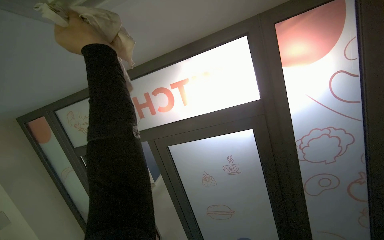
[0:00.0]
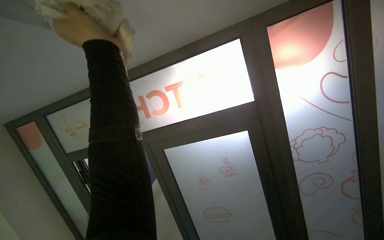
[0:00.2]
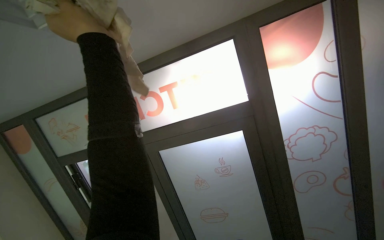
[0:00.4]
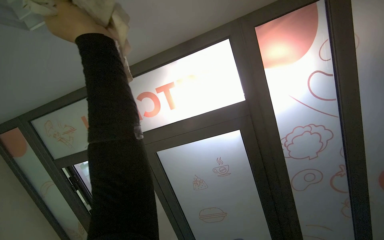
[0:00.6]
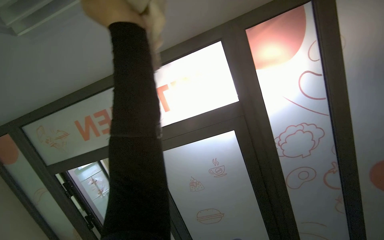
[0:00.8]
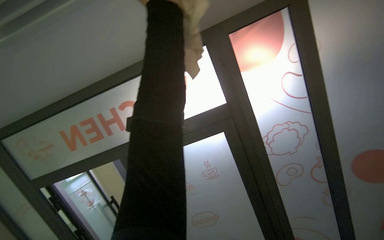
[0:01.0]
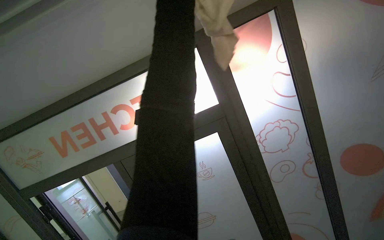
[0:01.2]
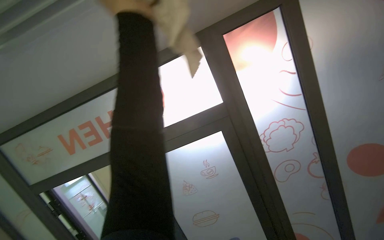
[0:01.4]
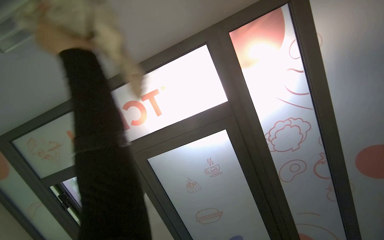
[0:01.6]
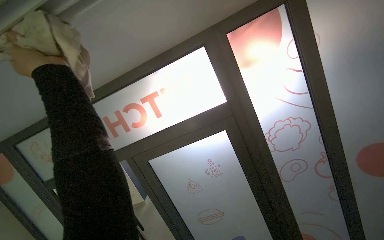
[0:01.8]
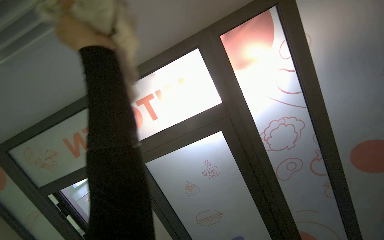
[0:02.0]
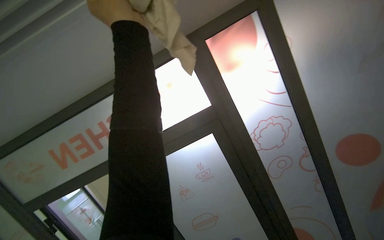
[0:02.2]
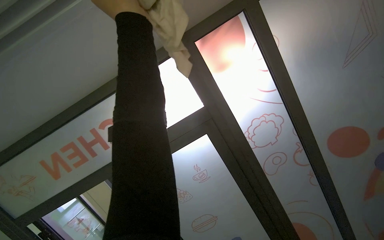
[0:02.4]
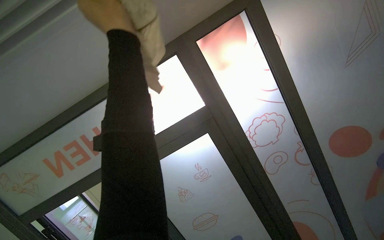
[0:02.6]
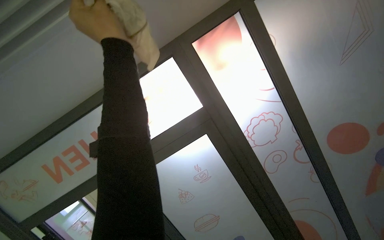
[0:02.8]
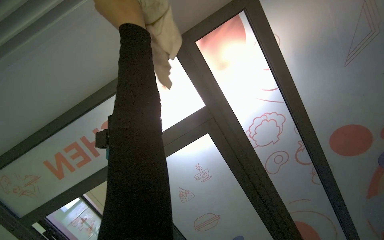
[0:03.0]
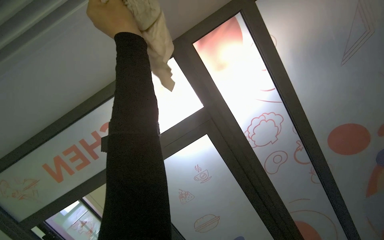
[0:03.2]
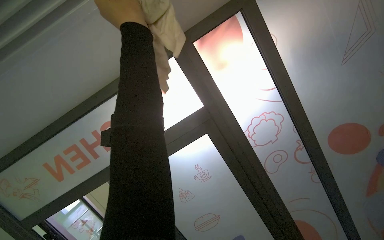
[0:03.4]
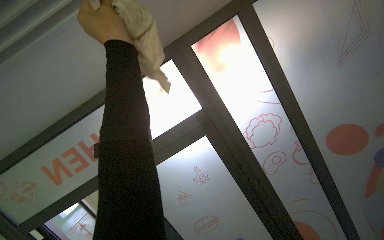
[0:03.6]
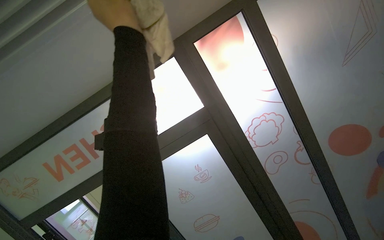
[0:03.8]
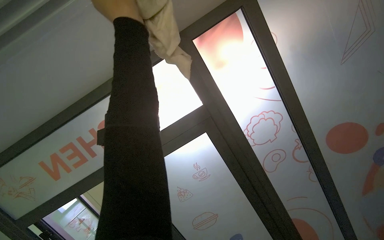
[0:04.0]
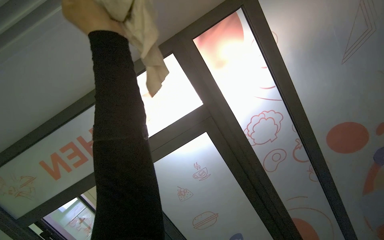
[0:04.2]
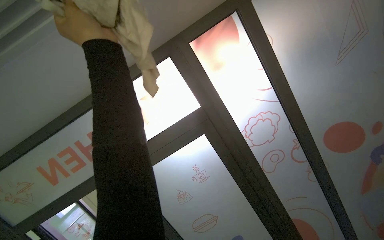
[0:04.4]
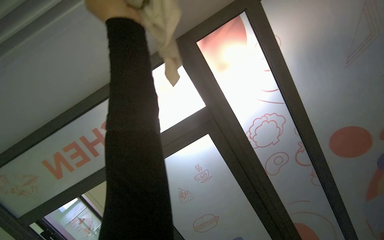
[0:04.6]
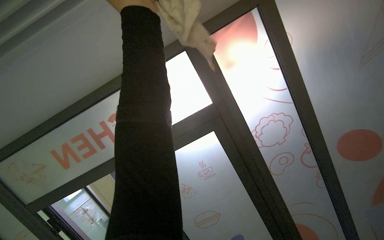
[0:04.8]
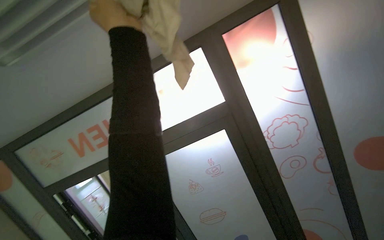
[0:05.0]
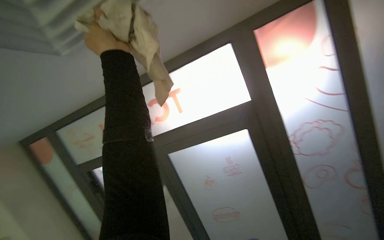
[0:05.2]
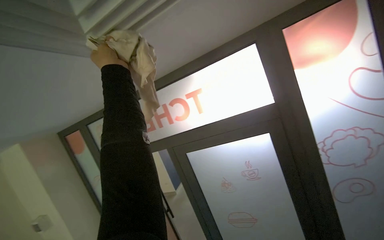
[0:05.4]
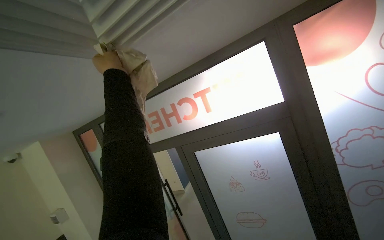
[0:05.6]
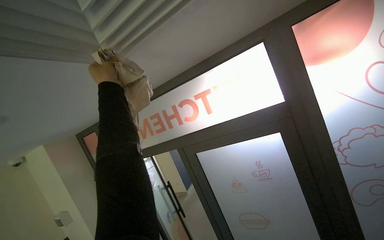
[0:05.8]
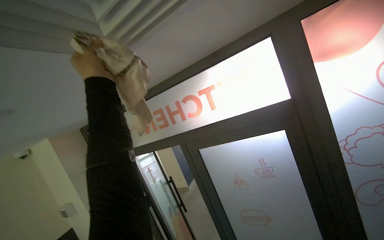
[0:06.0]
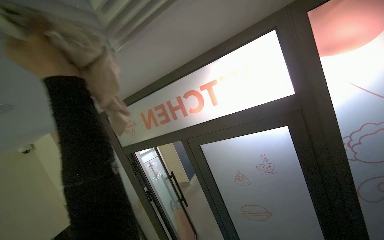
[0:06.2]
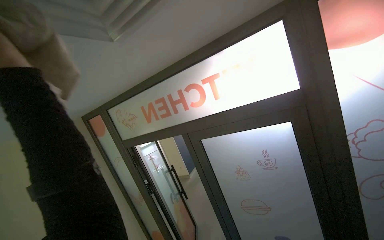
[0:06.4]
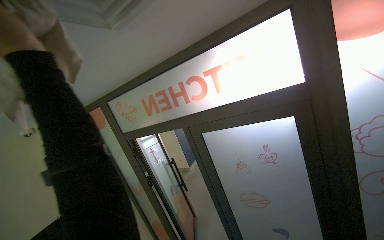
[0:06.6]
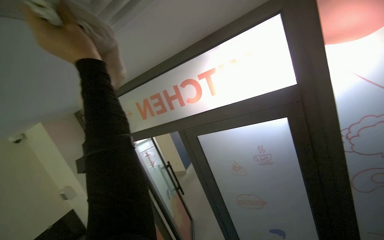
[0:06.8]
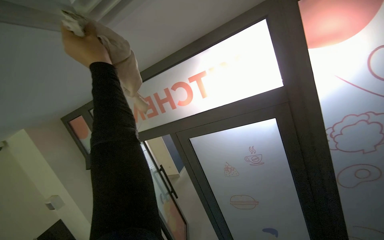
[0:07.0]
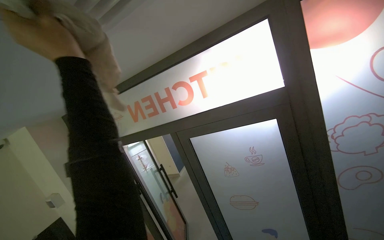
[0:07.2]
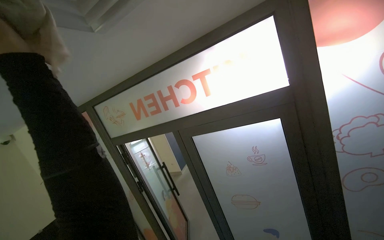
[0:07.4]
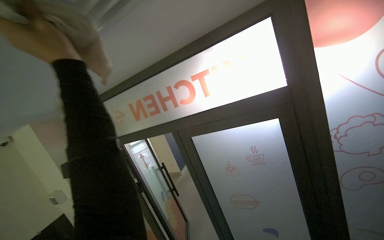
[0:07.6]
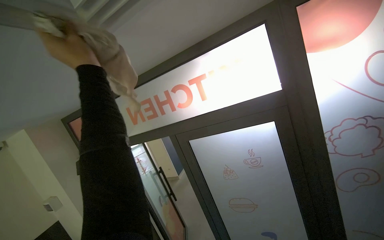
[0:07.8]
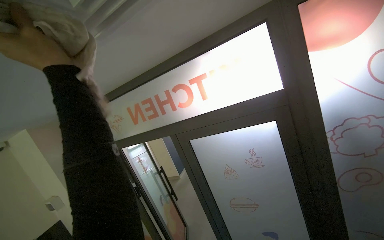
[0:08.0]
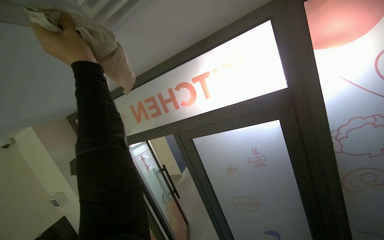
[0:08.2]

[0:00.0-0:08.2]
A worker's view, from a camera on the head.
Job: wiping surfaces.
The whole recording: Wiping ceiling vents. The worker wipes the ceiling vents with a cloth.
0:01.6 to 0:03.2: The left hand heads to the right, covering some 30 cm.
0:05.0 to 0:06.6: The view pans to the left by roughly 20 degrees. The left hand travels to the left and down the picture by about 40 cm, and travels farther from the camera and back again, roughly 15 cm each way.
0:06.6 to 0:08.2: The left hand goes nearer and farther, roughly 15 cm each way, reversing 4 times.

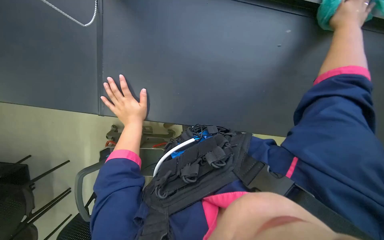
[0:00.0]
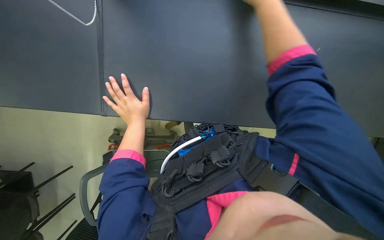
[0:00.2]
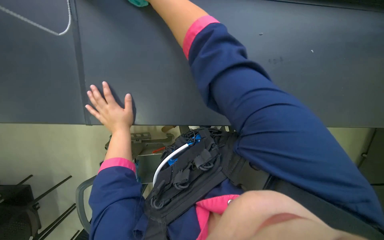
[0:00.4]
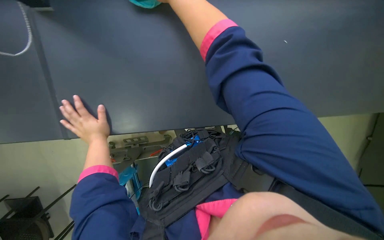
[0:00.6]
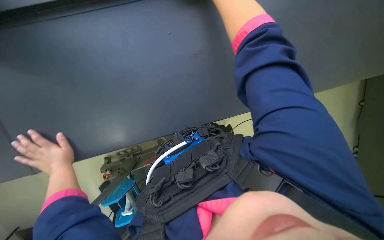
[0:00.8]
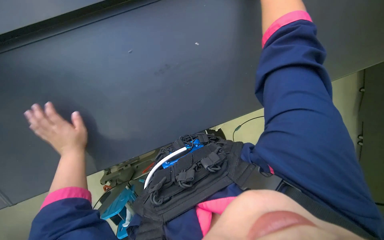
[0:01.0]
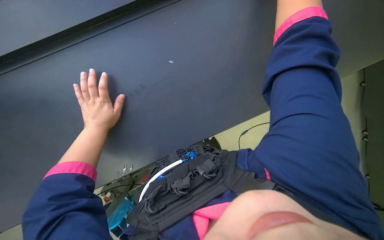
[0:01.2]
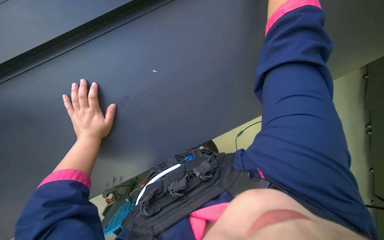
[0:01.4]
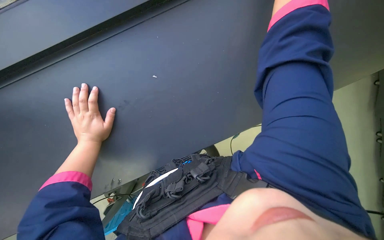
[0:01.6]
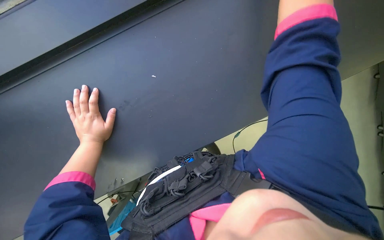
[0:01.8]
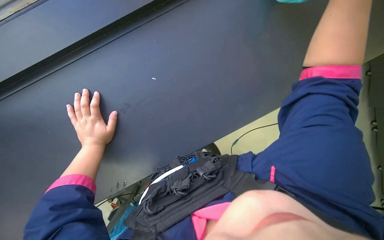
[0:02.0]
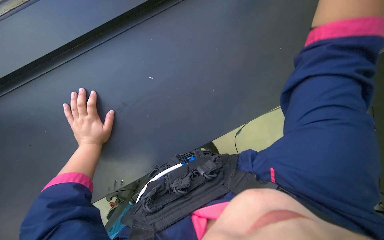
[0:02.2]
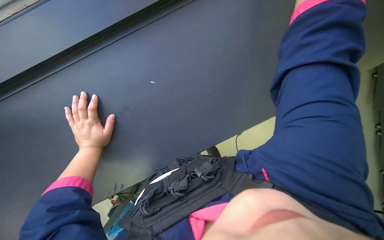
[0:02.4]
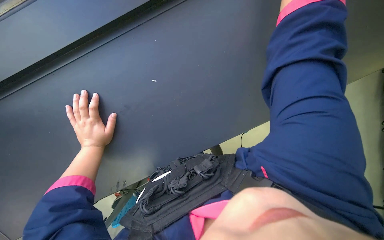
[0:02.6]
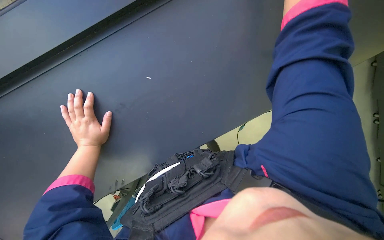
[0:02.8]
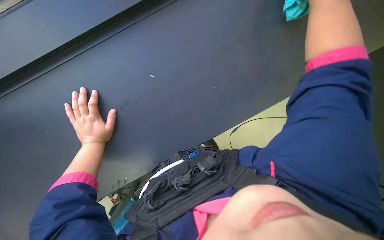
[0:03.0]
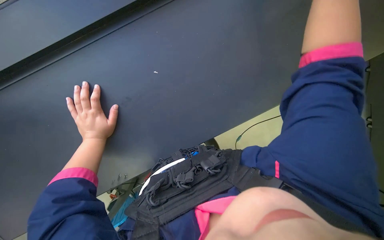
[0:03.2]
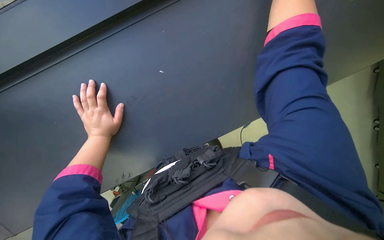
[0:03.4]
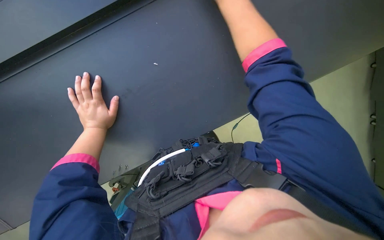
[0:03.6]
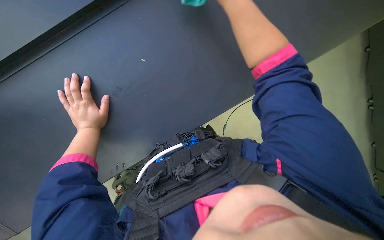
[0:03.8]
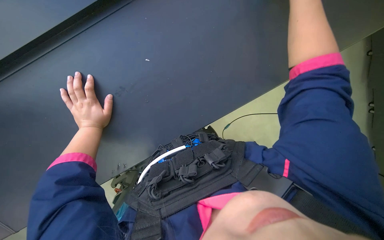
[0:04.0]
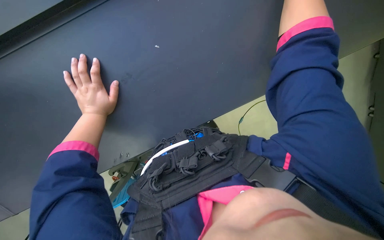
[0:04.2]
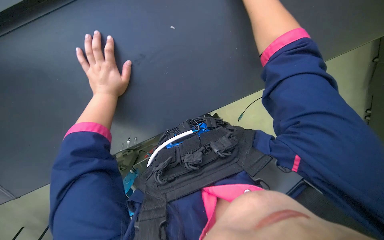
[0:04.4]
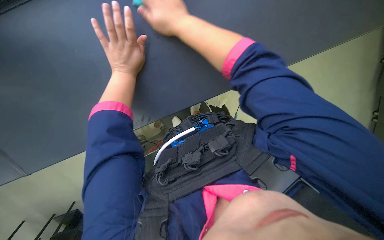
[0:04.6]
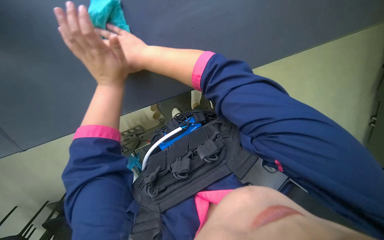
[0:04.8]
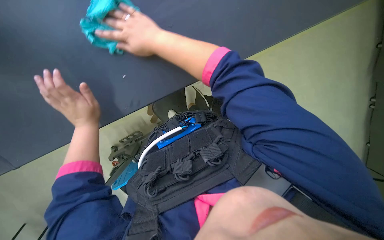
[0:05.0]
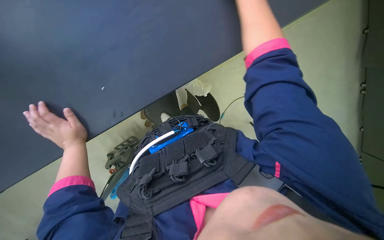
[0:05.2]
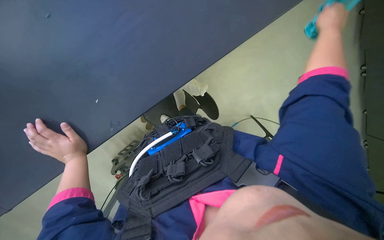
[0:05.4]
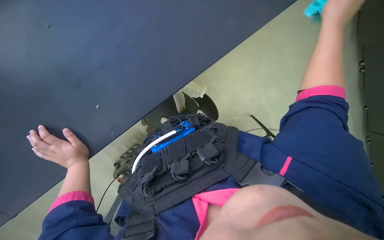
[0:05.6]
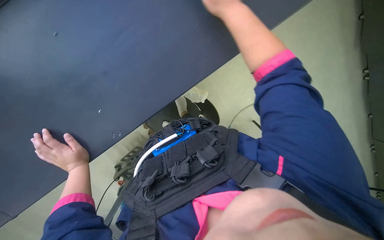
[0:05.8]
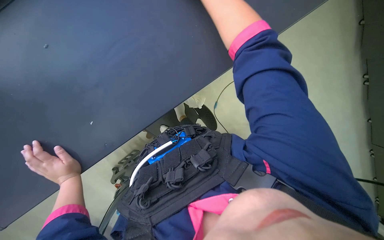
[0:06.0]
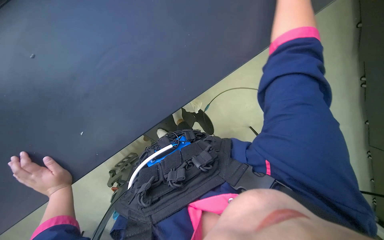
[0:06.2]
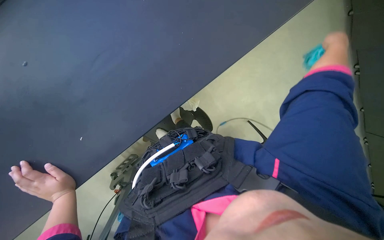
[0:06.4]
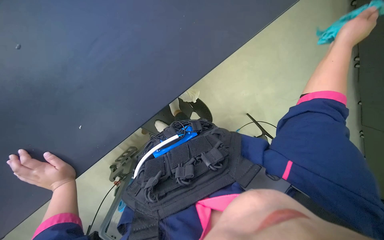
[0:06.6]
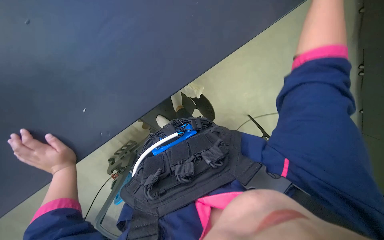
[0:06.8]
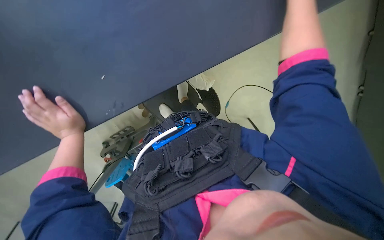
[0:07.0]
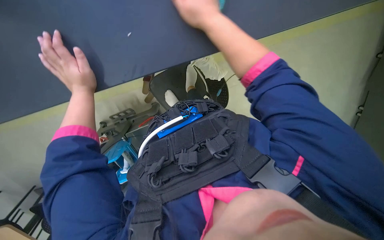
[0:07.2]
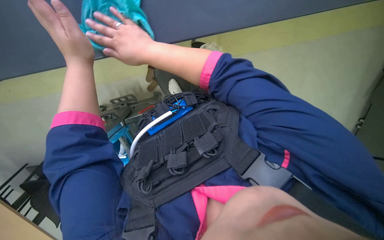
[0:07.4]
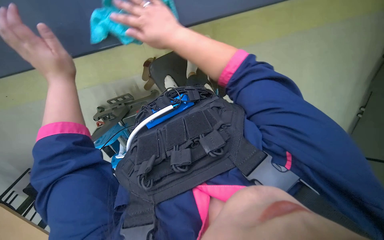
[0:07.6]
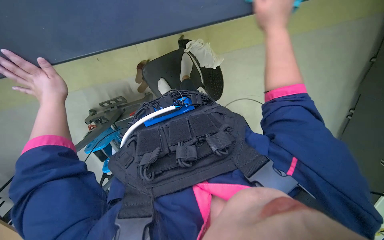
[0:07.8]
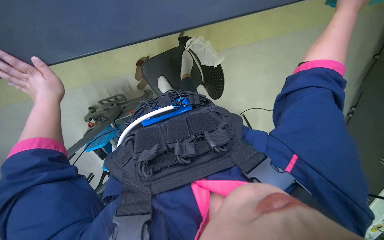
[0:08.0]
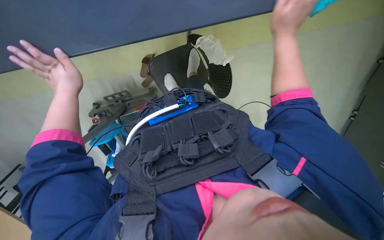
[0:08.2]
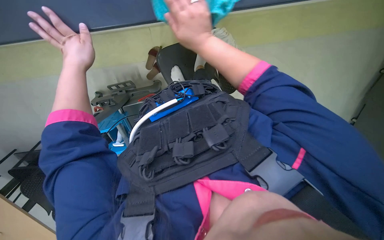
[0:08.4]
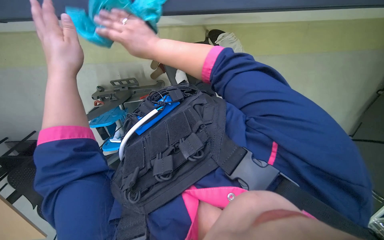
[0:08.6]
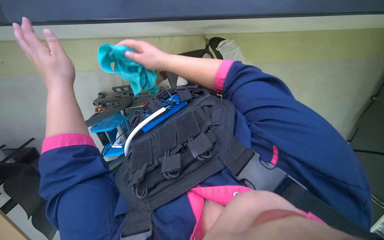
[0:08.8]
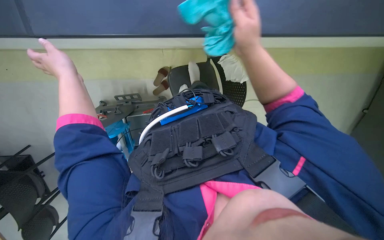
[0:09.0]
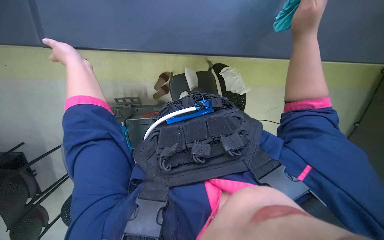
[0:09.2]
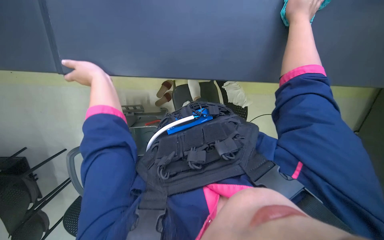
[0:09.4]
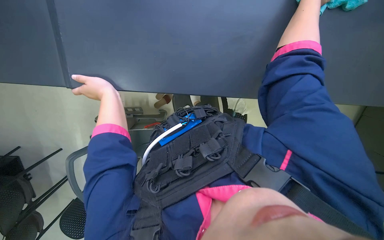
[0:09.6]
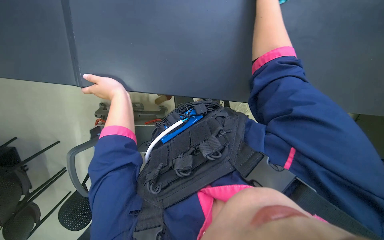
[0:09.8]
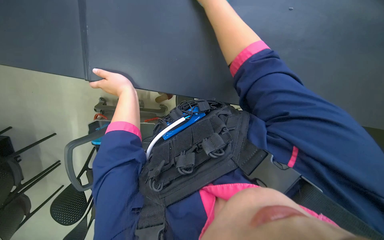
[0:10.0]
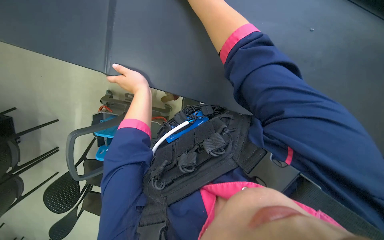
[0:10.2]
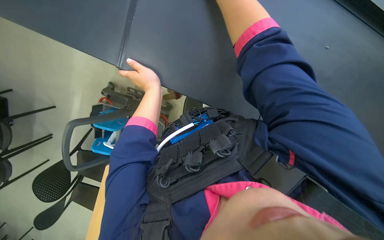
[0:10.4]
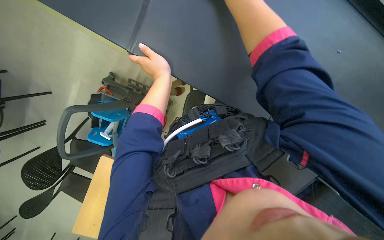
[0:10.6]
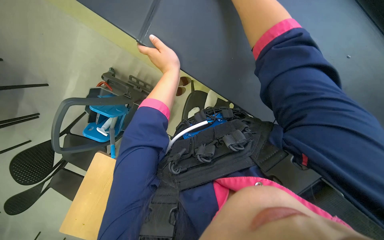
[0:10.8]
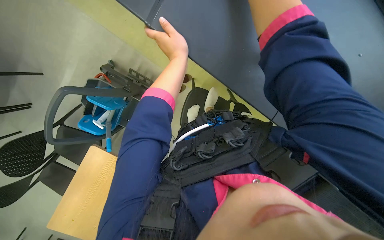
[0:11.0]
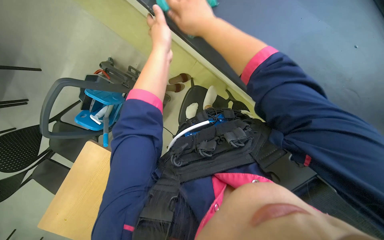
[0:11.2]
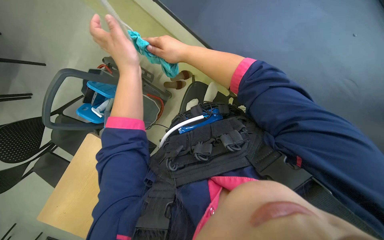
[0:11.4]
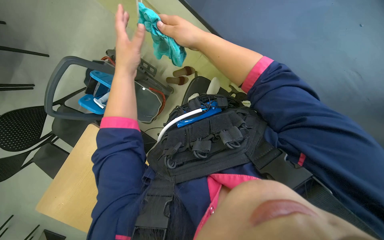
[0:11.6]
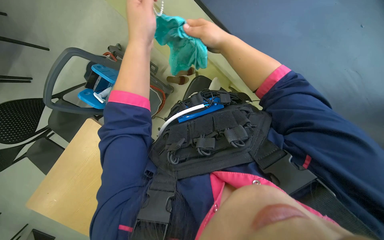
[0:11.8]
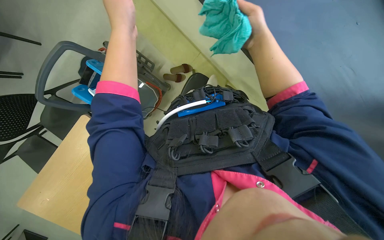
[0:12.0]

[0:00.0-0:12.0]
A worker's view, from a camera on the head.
Job: wiping surfaces.
The whole recording: Cleaning window frame and blinds and window glass. The worker wipes the window frame and cleans the window blinds and wipes the window glass with a white cloth.
0:00.0 to 0:01.6: The left hand shifts about 10 cm to the left.
0:03.0 to 0:04.4: The view tips downward by some 15 degrees.
0:09.0 to 0:10.4: The left hand moves to the right, some 20 cm.
